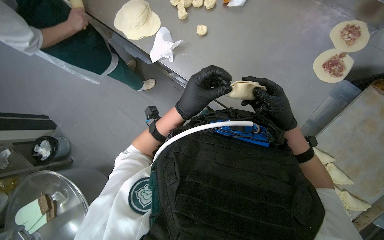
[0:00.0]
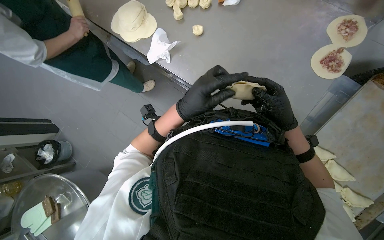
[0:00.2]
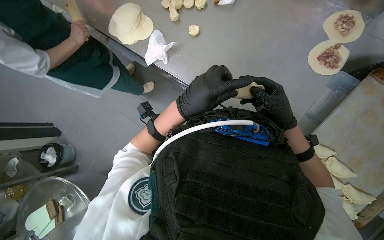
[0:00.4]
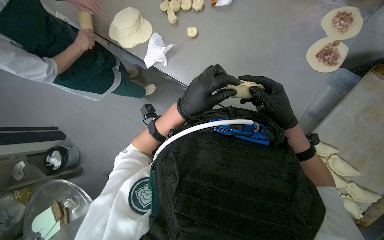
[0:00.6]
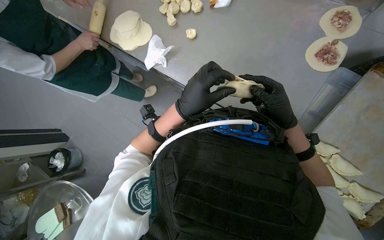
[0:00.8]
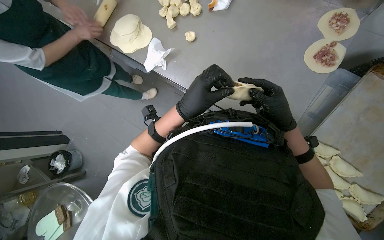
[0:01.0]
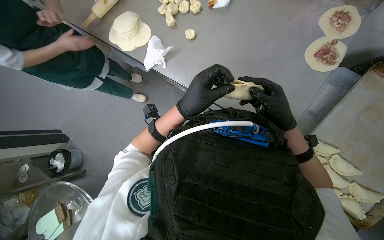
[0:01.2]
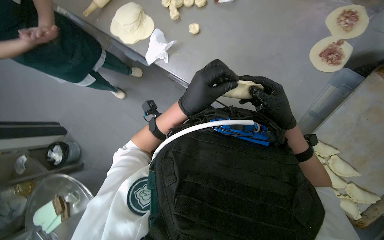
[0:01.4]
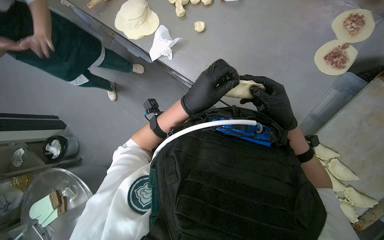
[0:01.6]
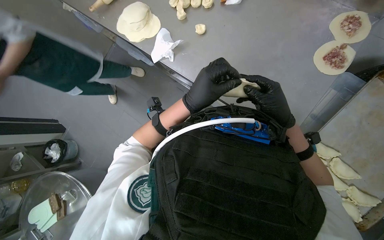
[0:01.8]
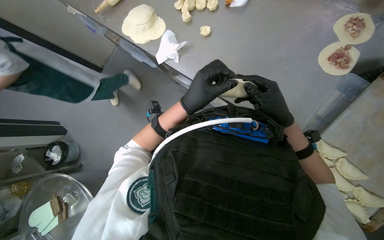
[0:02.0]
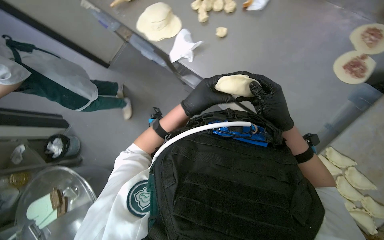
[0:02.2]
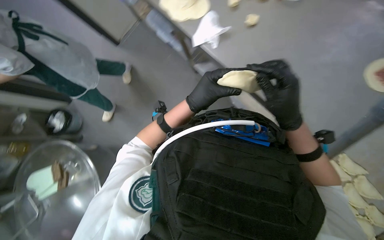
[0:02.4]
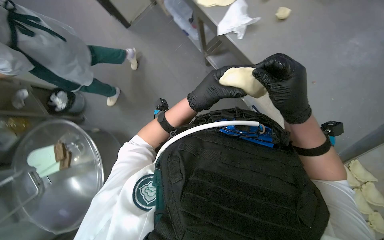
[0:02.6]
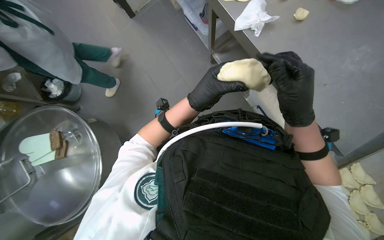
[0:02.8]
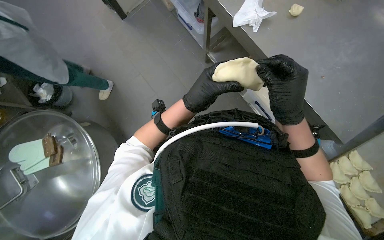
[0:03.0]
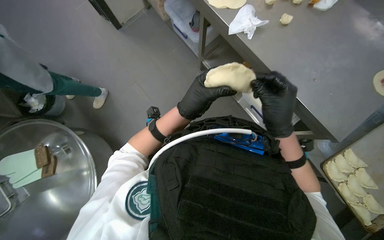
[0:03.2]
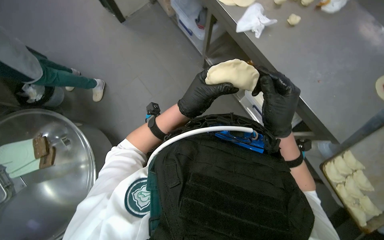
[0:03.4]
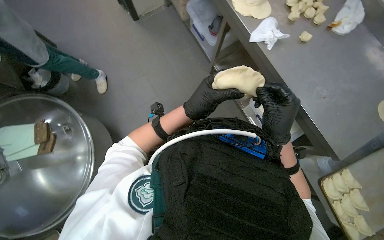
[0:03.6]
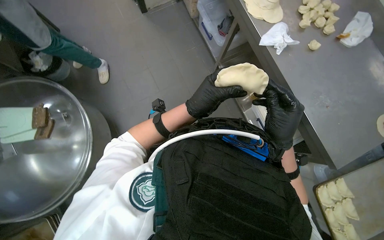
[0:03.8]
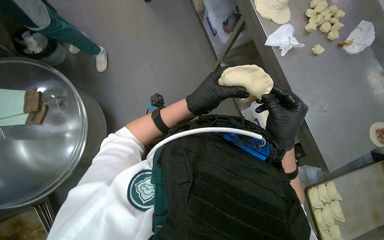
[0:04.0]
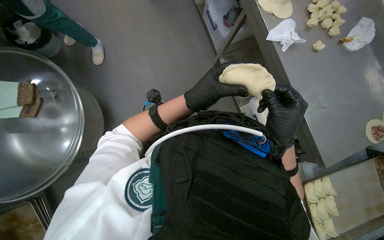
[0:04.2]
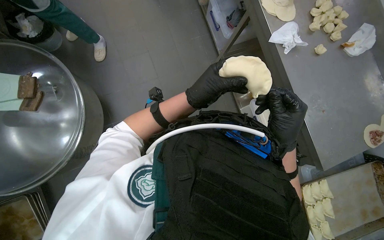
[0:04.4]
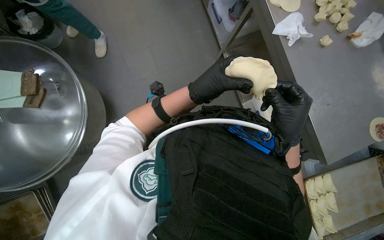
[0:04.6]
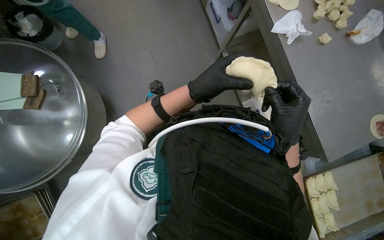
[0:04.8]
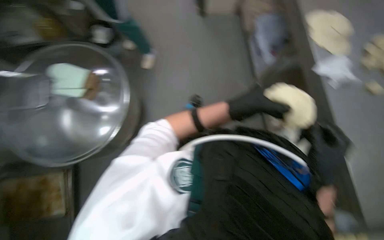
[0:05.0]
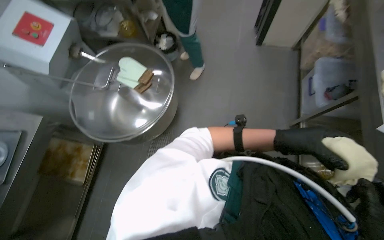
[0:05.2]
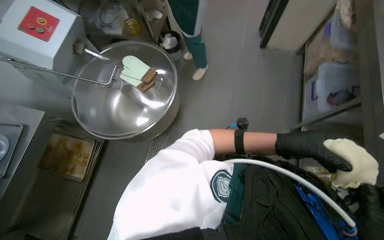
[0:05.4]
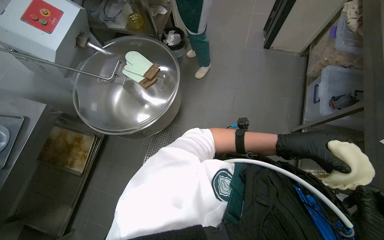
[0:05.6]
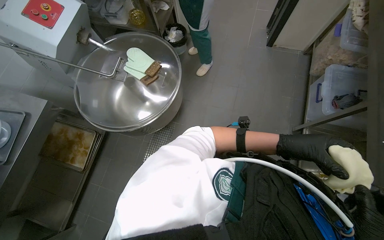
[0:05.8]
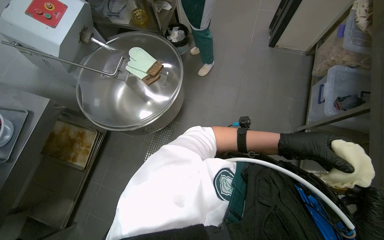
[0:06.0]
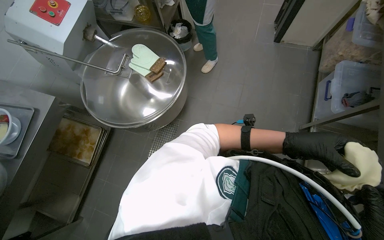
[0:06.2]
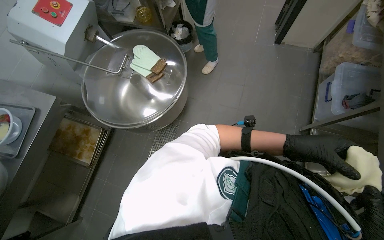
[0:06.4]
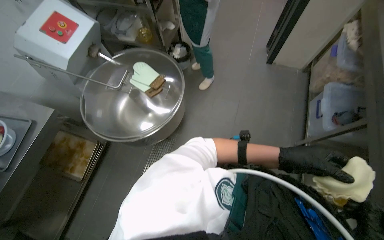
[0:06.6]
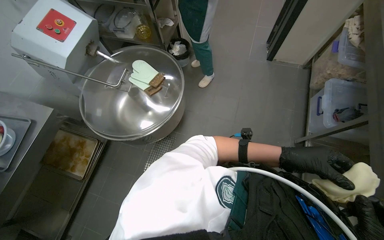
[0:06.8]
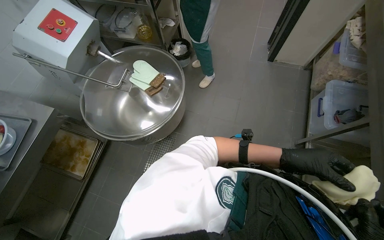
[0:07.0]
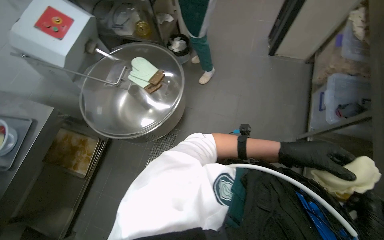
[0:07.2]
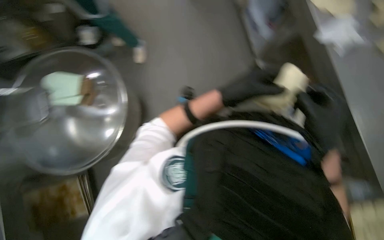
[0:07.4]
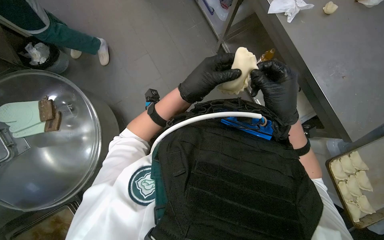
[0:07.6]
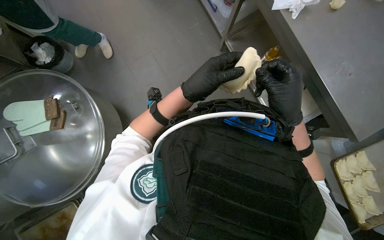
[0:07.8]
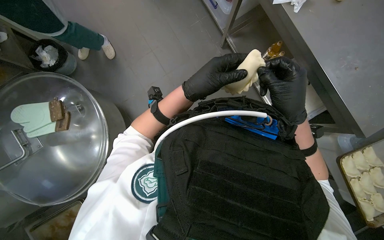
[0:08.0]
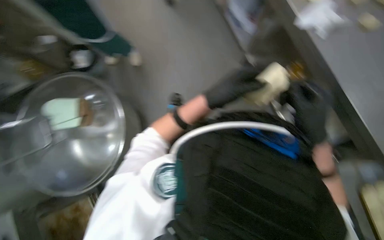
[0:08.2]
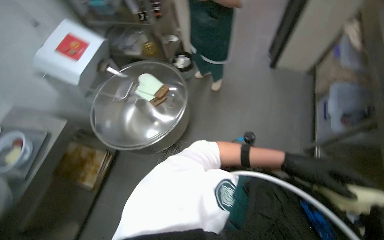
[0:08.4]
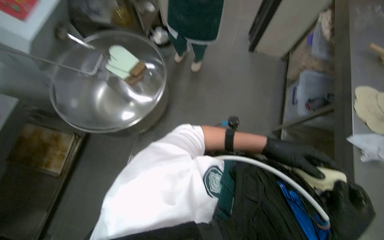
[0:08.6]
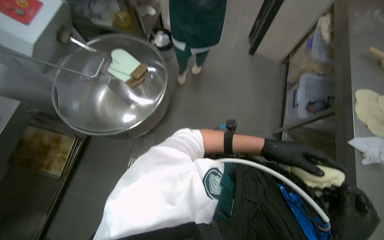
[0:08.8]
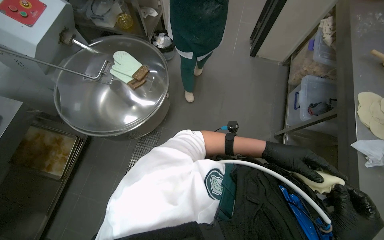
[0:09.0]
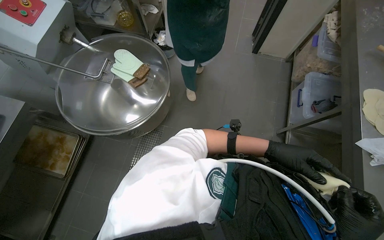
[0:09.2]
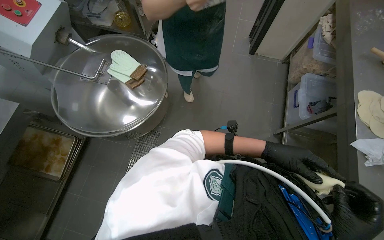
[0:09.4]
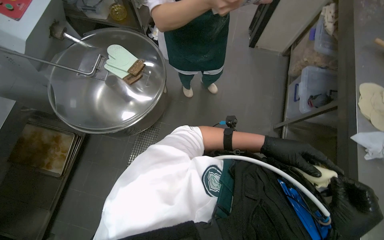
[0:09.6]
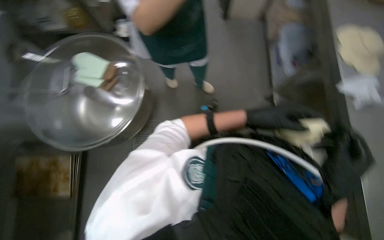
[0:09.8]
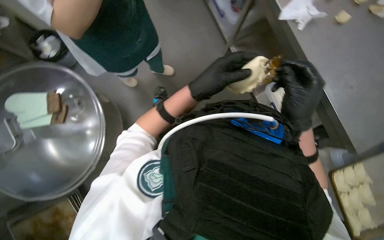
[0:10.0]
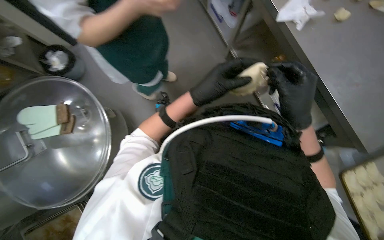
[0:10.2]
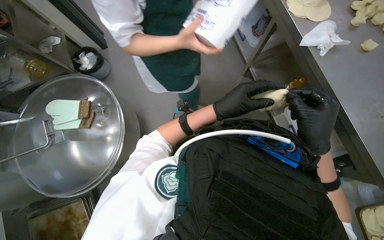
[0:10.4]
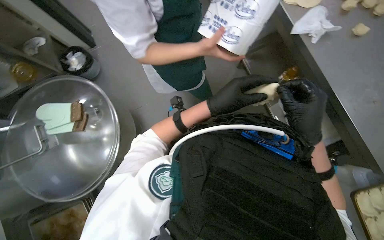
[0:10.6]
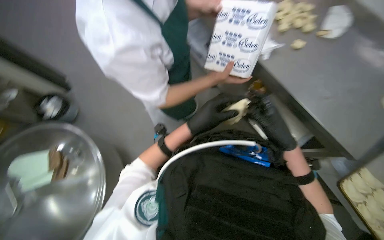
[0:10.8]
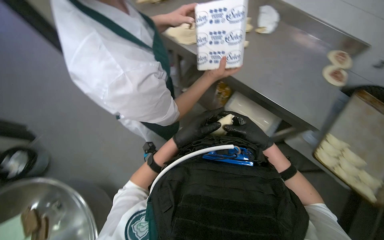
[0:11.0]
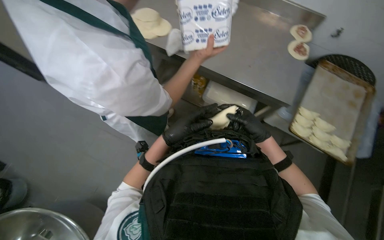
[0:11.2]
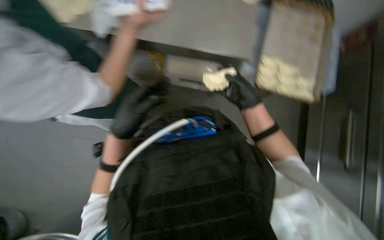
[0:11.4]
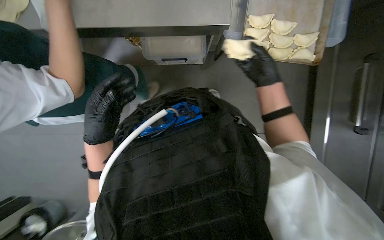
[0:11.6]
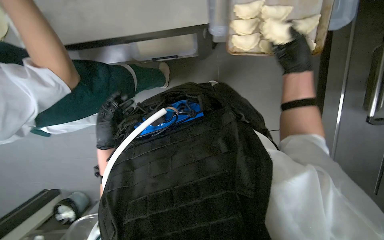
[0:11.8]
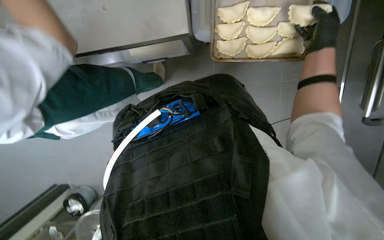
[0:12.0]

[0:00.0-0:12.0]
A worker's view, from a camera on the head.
Job: preparing food.
The whole recording: Making meat dumplings. The worker adds meat filling to dough circles, folds them, and places them on a tray.
0:00.0 to 0:01.6: The hands stay close to where they were, moving slightly.
0:04.4 to 0:06.0: The wearer's head swings approximately 40 degrees to the left.
0:06.0 to 0:07.6: The head turns to the right by some 50 degrees.
0:07.6 to 0:09.0: The scene turns approximately 35 degrees clockwise in the picture. The left hand is displaced to the right and farther from the camera by about 15 cm.
0:09.0 to 0:10.4: The scene turns some 35 degrees counterclockwise in the picture.
0:10.4 to 0:12.0: The wearer's head swings some 35 degrees to the right.

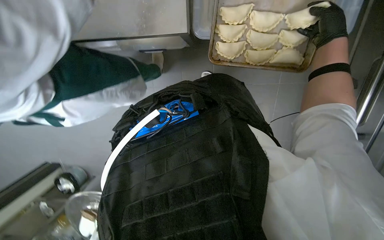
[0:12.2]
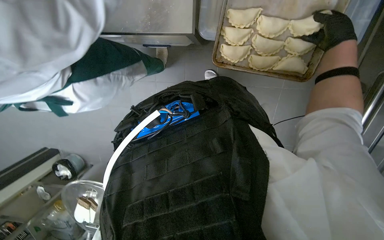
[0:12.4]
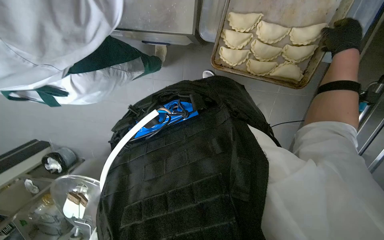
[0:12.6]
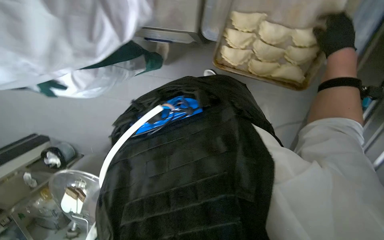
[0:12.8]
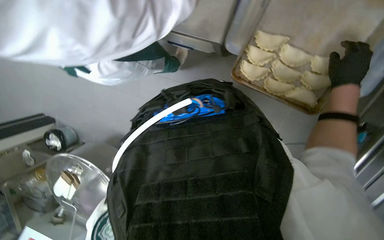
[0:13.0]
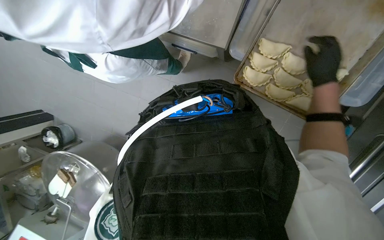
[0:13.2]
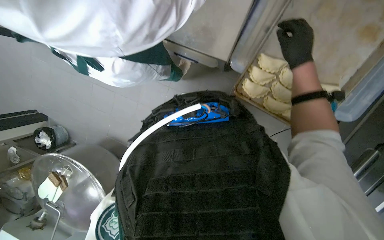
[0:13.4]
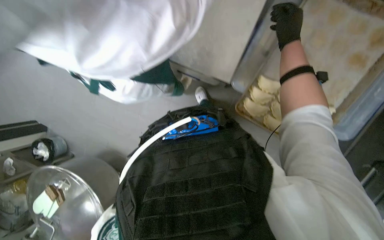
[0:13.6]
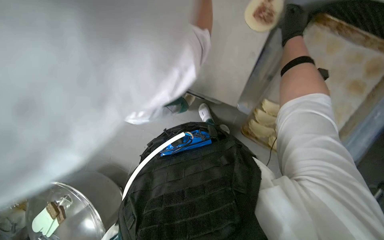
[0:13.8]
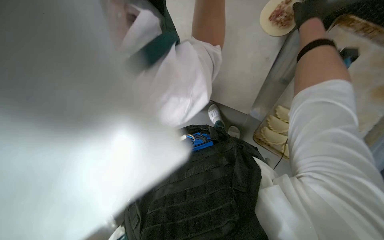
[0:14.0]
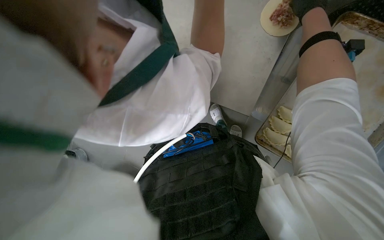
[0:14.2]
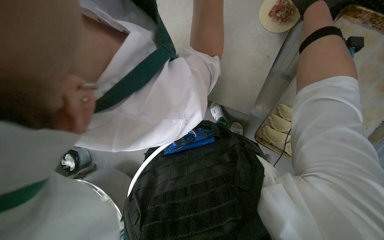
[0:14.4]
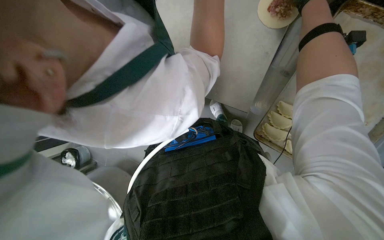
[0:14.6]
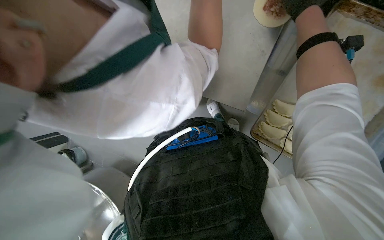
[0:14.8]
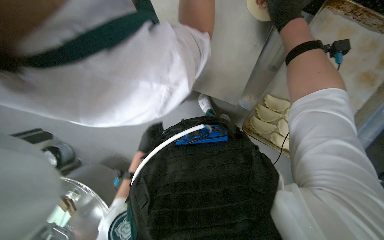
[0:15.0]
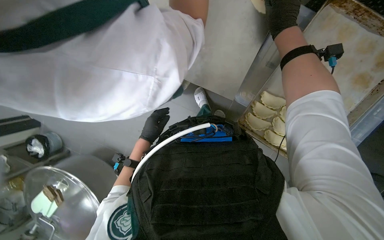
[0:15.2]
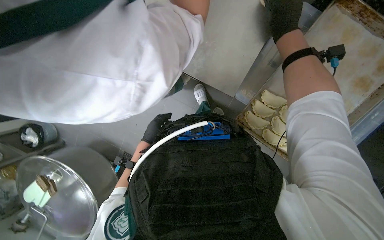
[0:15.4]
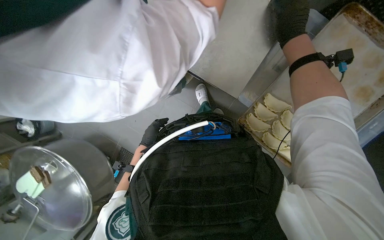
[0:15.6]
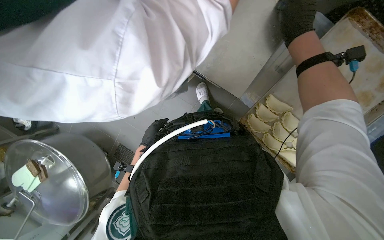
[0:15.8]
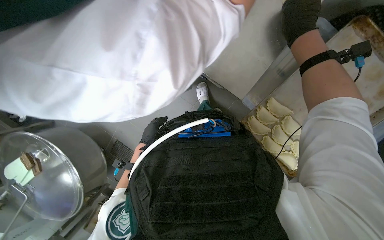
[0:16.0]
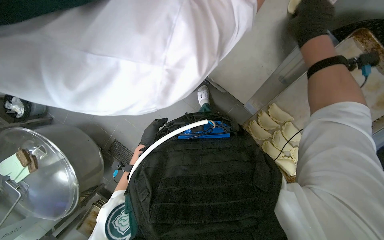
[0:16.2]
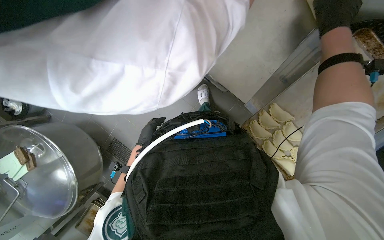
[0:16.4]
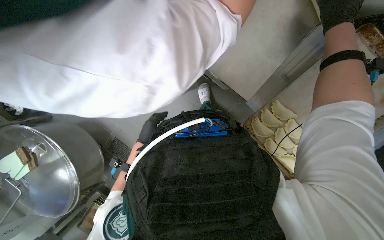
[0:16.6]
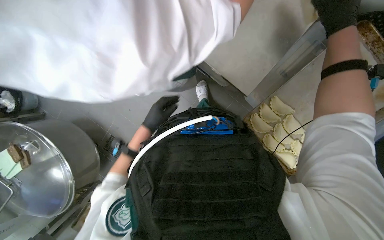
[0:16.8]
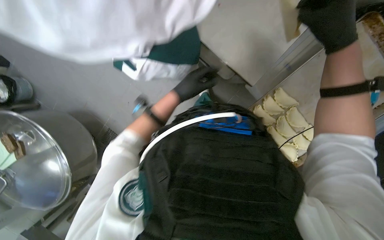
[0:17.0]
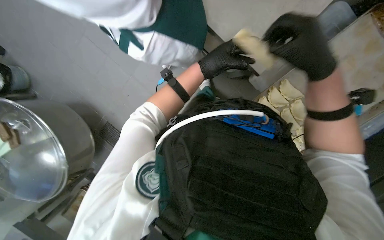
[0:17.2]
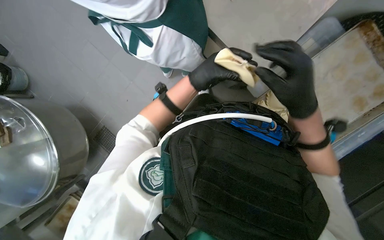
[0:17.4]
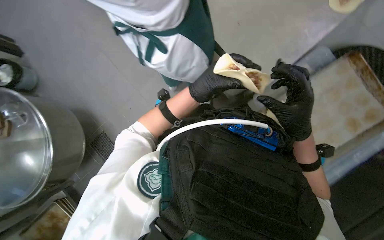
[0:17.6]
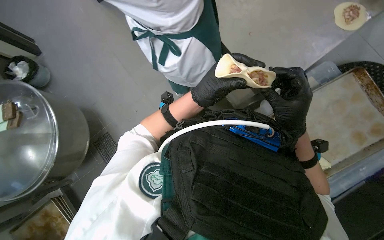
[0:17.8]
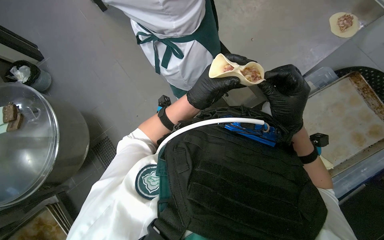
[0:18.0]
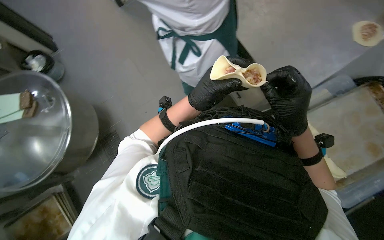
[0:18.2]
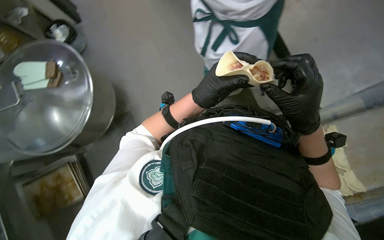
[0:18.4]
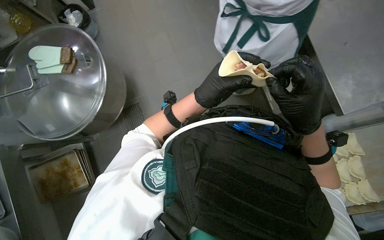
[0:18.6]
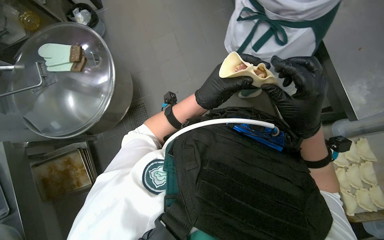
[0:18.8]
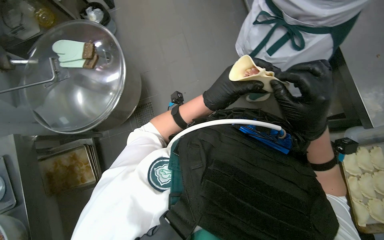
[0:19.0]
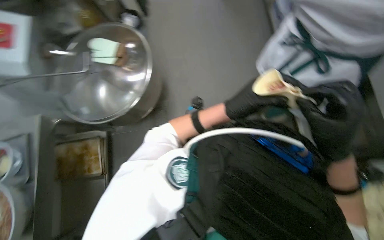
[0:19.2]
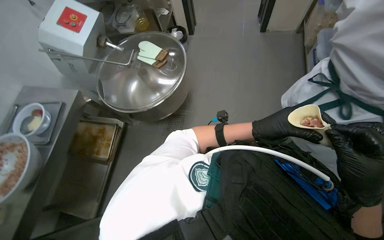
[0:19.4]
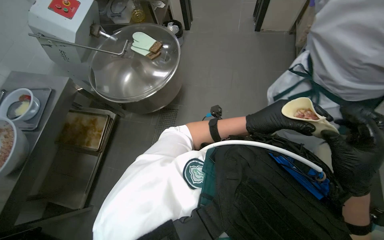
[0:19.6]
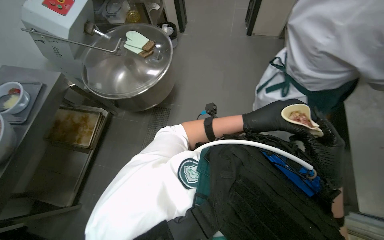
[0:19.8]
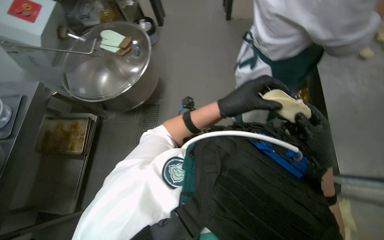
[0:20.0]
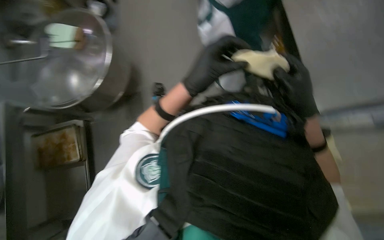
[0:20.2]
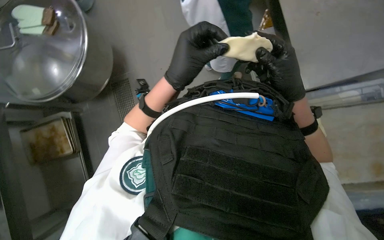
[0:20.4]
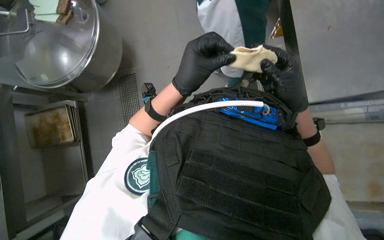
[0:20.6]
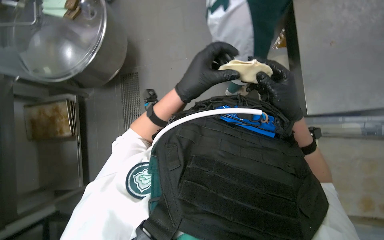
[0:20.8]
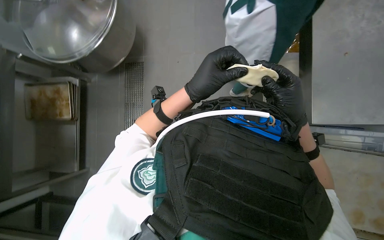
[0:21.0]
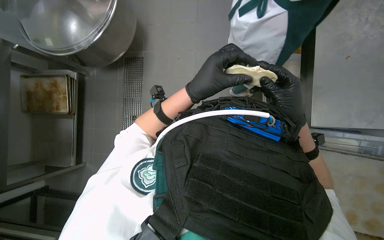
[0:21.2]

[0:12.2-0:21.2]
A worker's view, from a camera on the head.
Job: preparing food.
The whole recording: Making meat dumplings. The worker adds meat filling to dough circles, folds them, and places them on a tray.
0:12.2 to 0:13.8: The wearer looks some 15 degrees further upward. The scene turns roughly 25 degrees clockwise in the picture. The right hand is displaced to the left by about 30 cm.
0:16.6 to 0:18.2: The wearer looks roughly 15 degrees further upward. The left hand moves nearer to the camera and to the right, approximately 15 cm. The right hand moves down the picture and to the left, approximately 40 cm.
0:18.2 to 0:19.8: The scene rotates clockwise by approximately 45 degrees.
0:19.8 to 0:21.2: The view tips downward by about 20 degrees.
